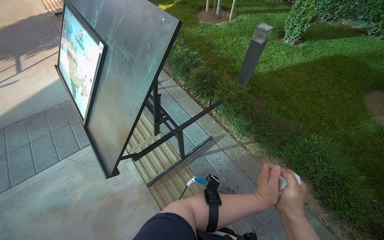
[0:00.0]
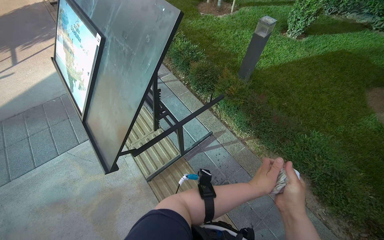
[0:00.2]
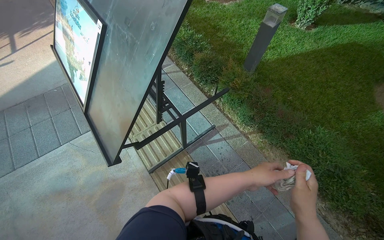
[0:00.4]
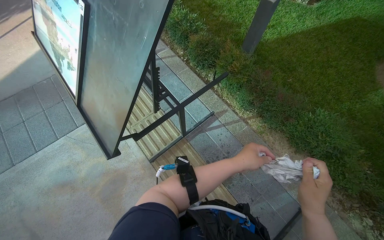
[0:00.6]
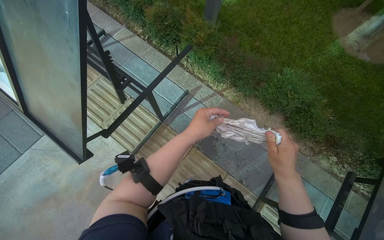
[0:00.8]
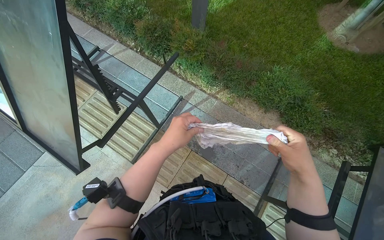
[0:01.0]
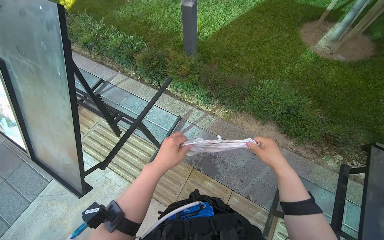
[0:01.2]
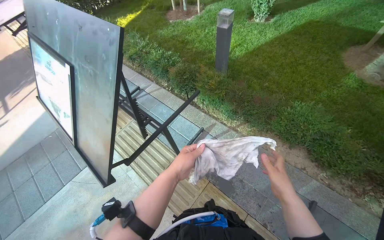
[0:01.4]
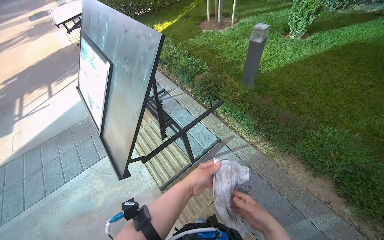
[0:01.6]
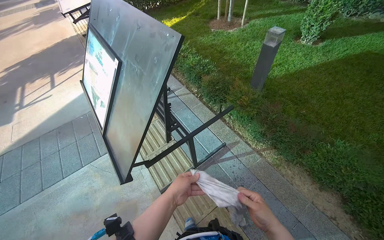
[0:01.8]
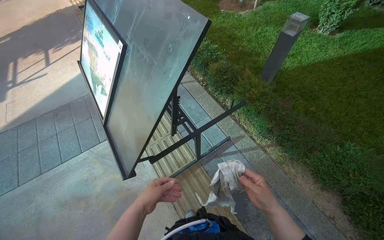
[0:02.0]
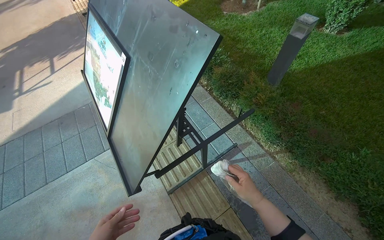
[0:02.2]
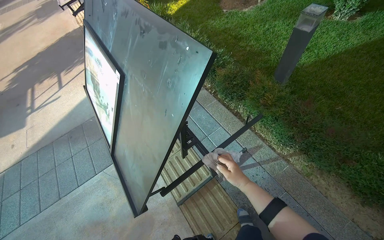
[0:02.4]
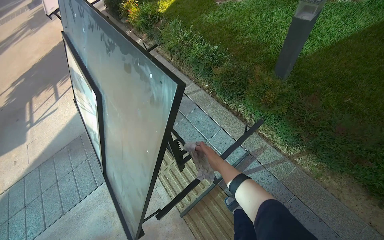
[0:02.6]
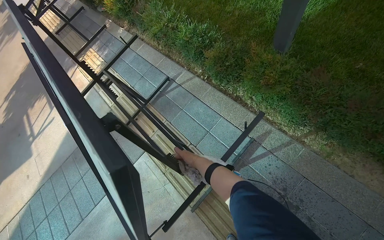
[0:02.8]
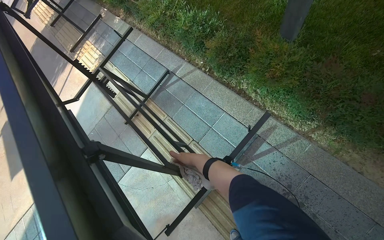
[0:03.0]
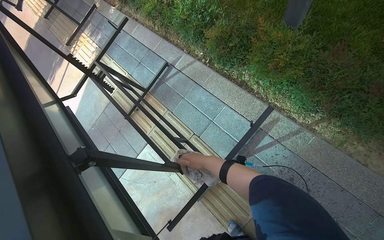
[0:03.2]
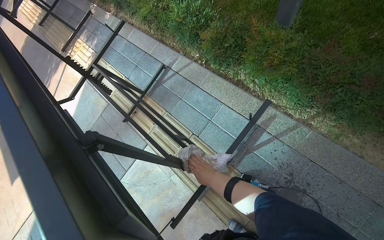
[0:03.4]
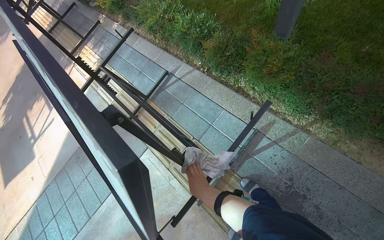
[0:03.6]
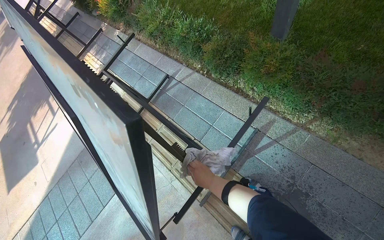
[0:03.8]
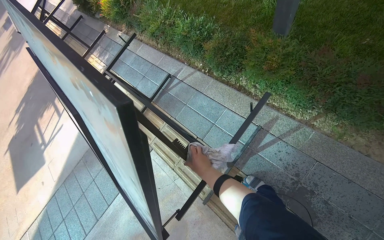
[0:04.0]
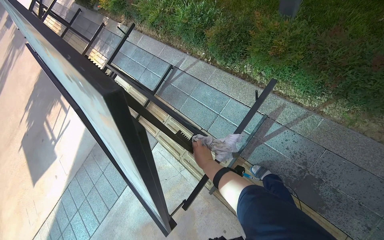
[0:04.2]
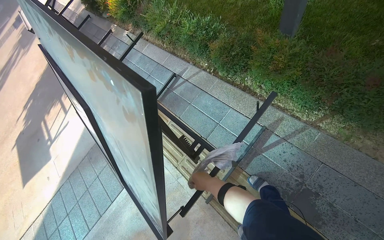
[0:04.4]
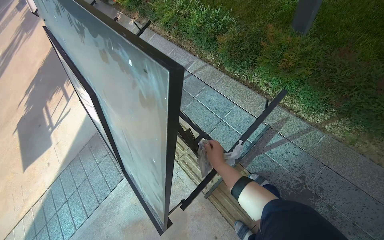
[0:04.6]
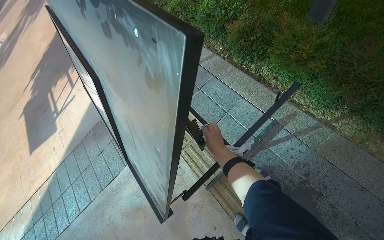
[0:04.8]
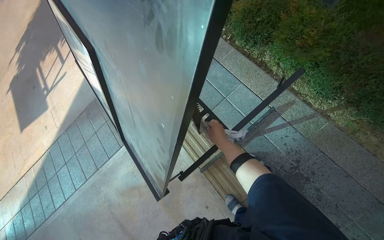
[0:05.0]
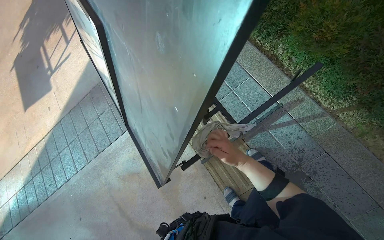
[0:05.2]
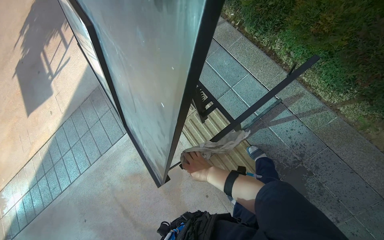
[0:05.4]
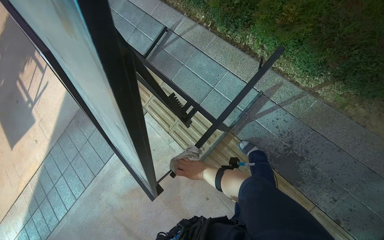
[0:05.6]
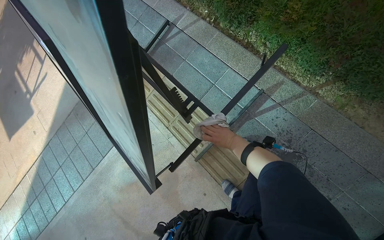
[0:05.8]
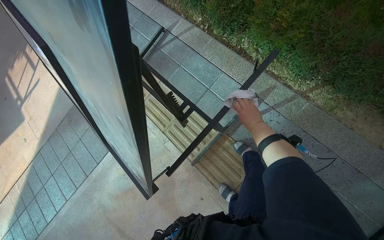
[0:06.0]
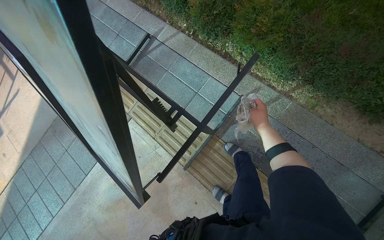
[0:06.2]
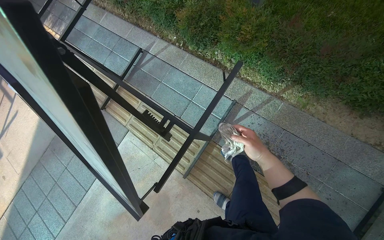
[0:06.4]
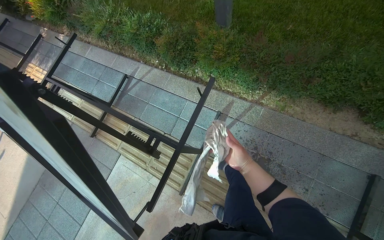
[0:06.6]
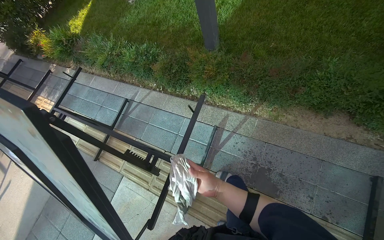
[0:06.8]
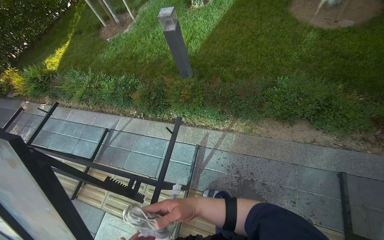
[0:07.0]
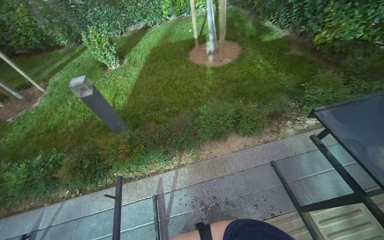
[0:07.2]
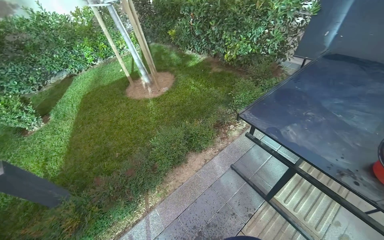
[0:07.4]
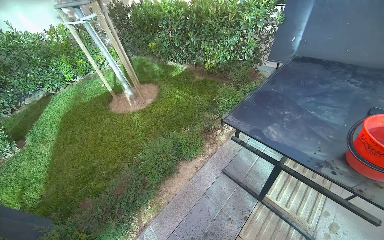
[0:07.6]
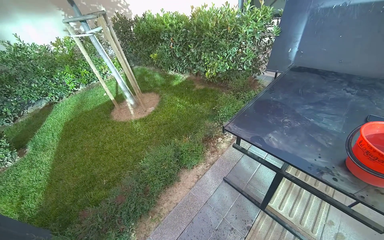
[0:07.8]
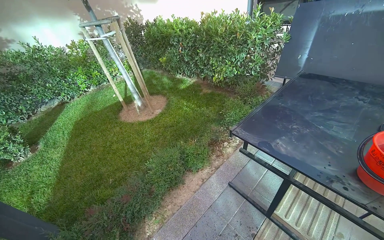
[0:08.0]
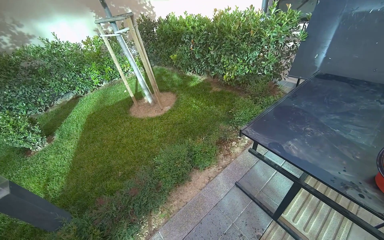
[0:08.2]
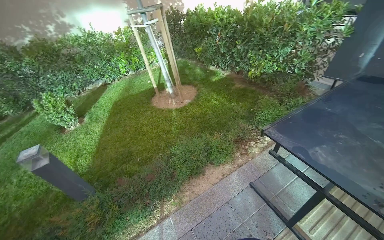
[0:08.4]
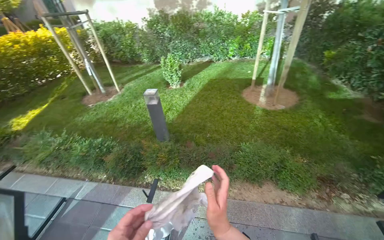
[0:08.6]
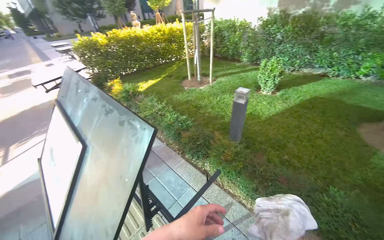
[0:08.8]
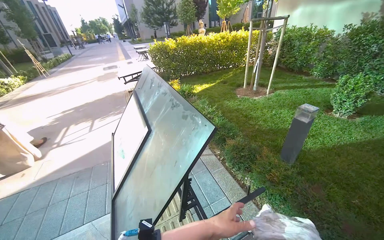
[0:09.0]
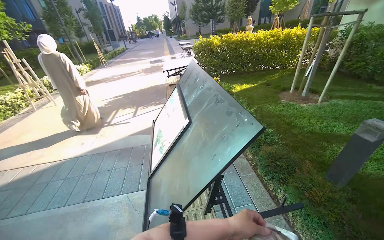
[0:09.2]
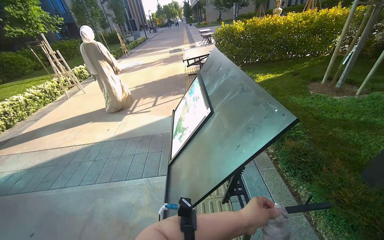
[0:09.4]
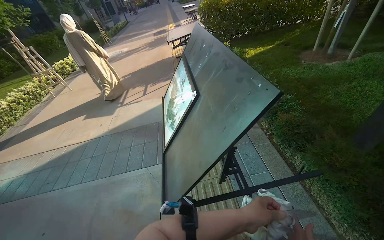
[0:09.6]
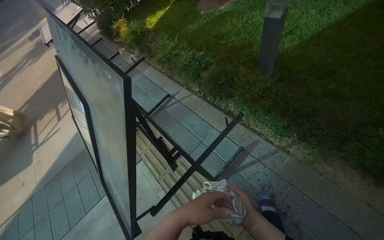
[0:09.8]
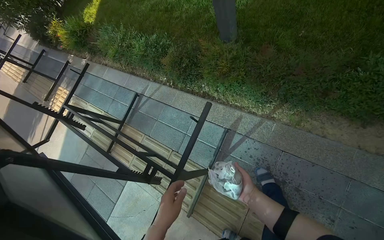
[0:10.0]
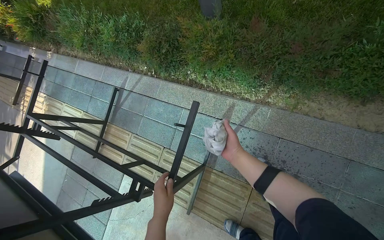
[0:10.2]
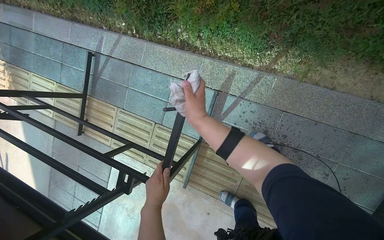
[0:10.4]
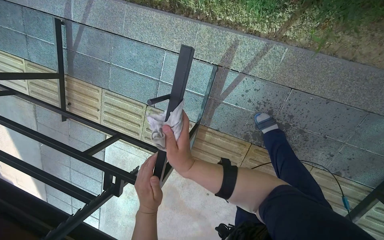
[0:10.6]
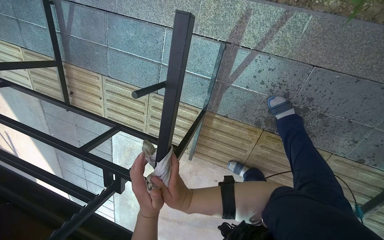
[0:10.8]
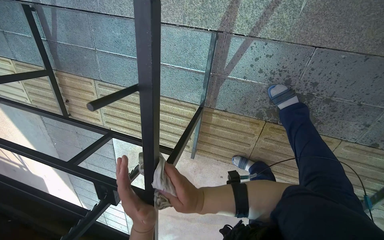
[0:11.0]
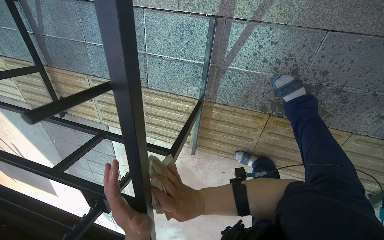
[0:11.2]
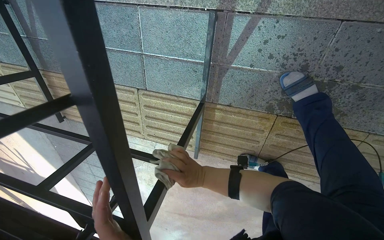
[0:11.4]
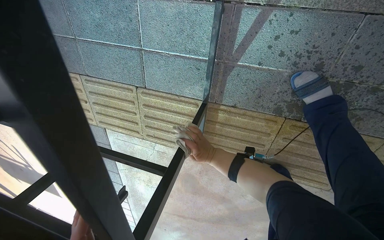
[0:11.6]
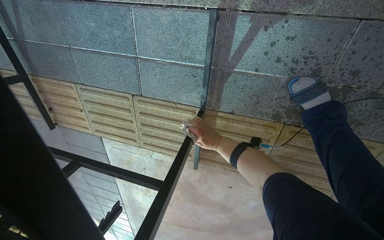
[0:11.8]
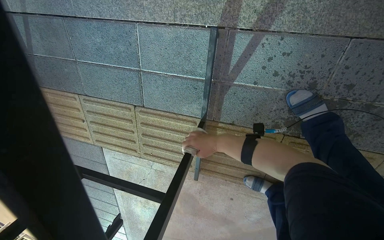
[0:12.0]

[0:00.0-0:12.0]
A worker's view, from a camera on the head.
Job: wiping surfaces.
The whole recording: Wiping table structure. The worker wipes the metal structure of a black table with a white cloth.
0:01.6 to 0:03.0: The head travels about 60 cm. The camera pitches downward, by about 20 degrees.
0:03.0 to 0:04.4: The right hand travels down the picture by approximately 20 cm.
0:04.4 to 0:06.0: The camera pitches downward, by some 10 degrees. The right hand moves up and down the picture over about 25 cm, changing direction 2 times.
0:06.0 to 0:07.6: The camera travels approximately 50 cm. The wearer's head swings about 85 degrees to the right. The wearer looks about 55 degrees further upward.
0:07.6 to 0:09.0: The wearer's head swings approximately 110 degrees to the left.
0:09.0 to 0:10.4: The head travels approximately 70 cm. The view tilts approximately 50 degrees downward. The scene rotates counterclockwise by roughly 55 degrees.
0:10.4 to 0:12.0: The camera travels approximately 40 cm. The view tilts some 15 degrees downward.

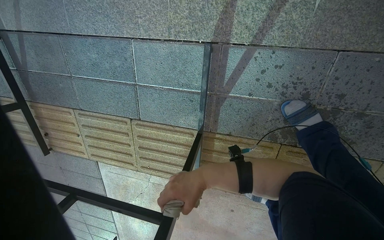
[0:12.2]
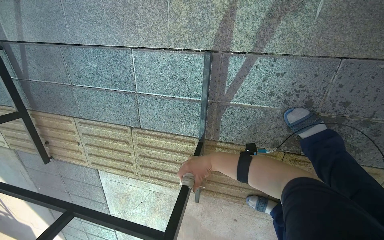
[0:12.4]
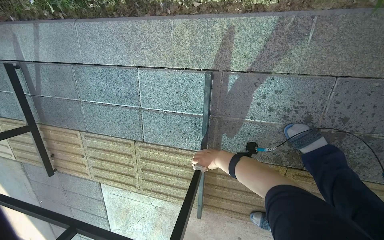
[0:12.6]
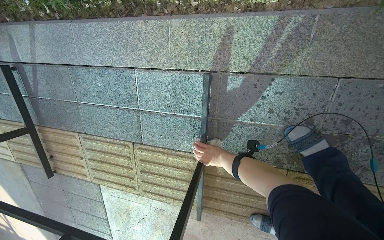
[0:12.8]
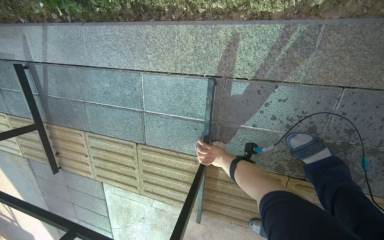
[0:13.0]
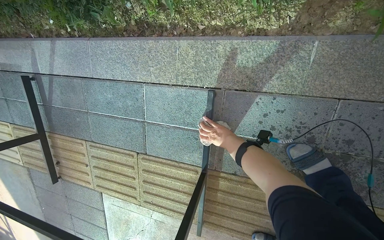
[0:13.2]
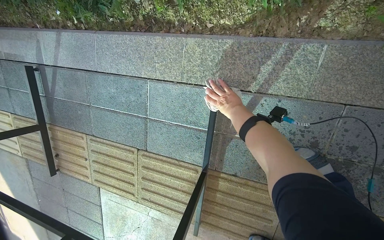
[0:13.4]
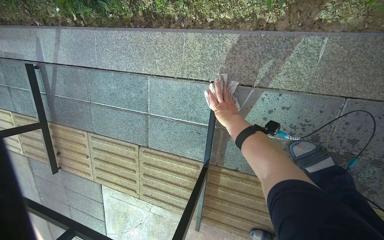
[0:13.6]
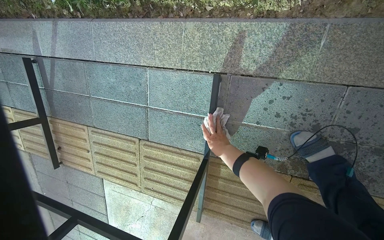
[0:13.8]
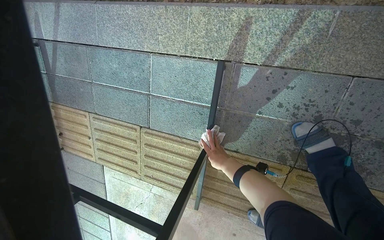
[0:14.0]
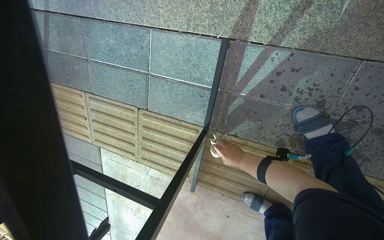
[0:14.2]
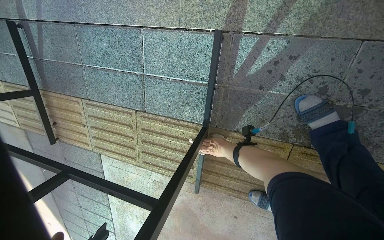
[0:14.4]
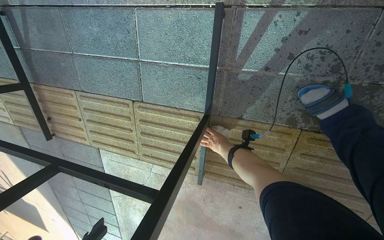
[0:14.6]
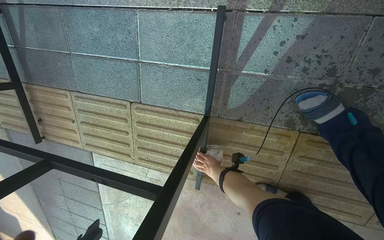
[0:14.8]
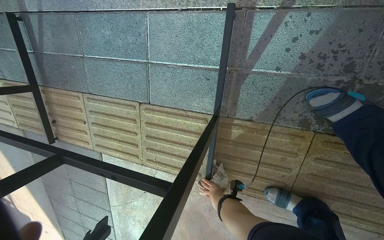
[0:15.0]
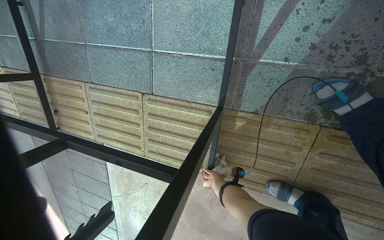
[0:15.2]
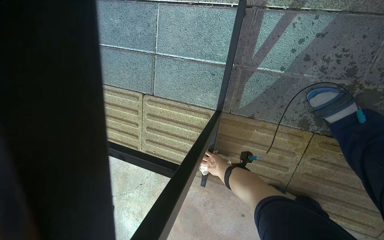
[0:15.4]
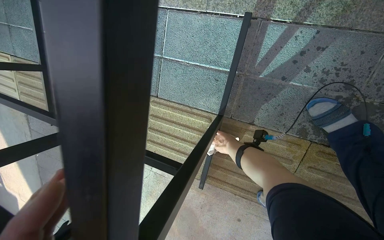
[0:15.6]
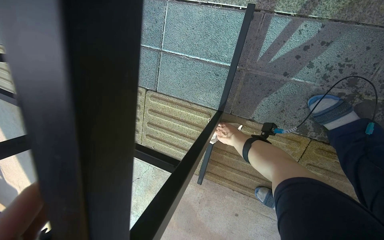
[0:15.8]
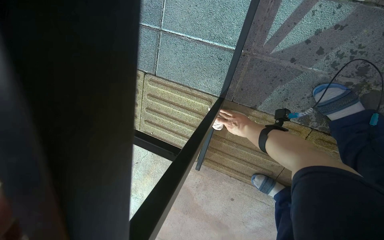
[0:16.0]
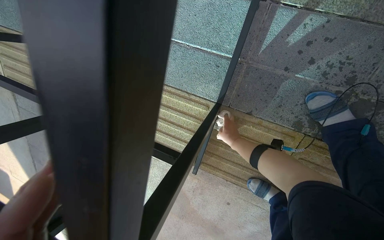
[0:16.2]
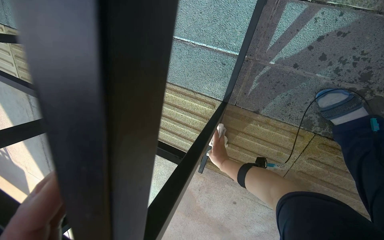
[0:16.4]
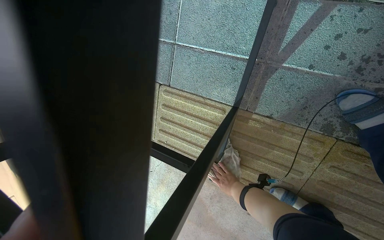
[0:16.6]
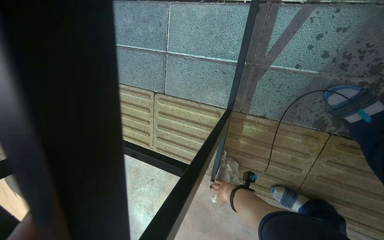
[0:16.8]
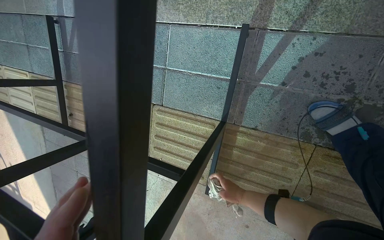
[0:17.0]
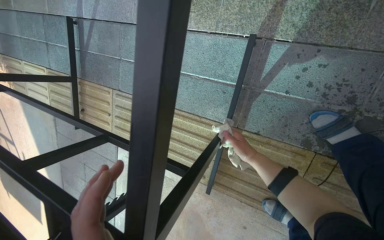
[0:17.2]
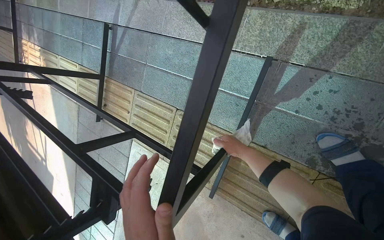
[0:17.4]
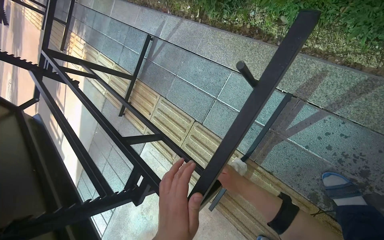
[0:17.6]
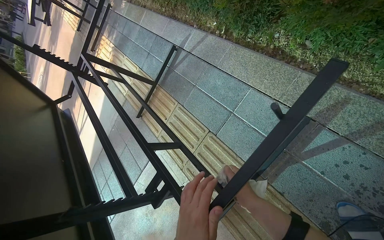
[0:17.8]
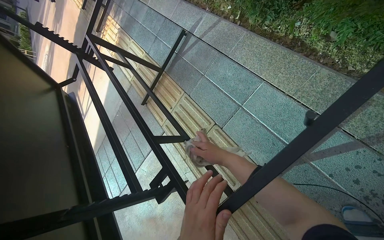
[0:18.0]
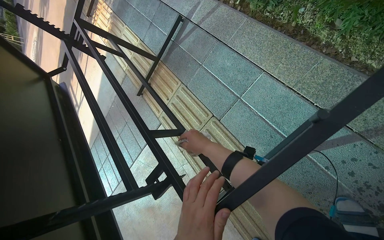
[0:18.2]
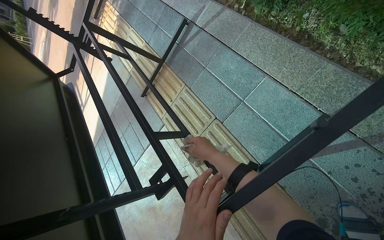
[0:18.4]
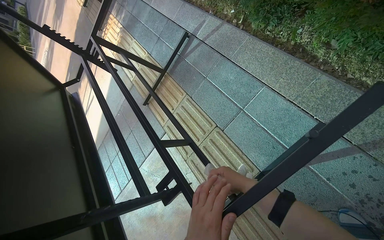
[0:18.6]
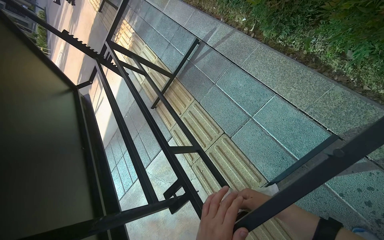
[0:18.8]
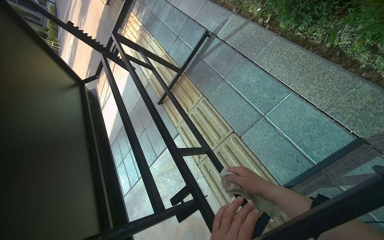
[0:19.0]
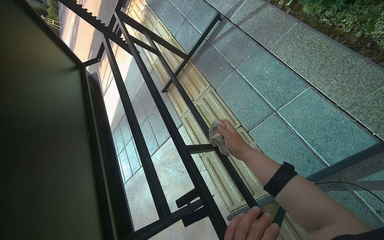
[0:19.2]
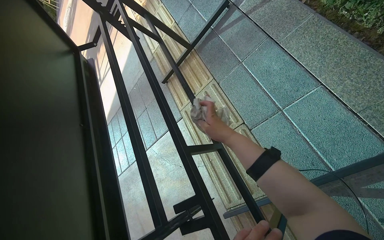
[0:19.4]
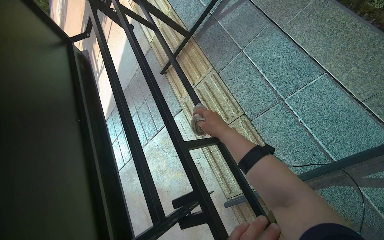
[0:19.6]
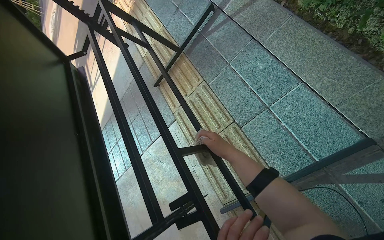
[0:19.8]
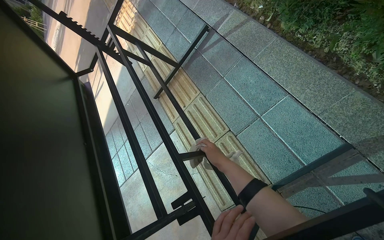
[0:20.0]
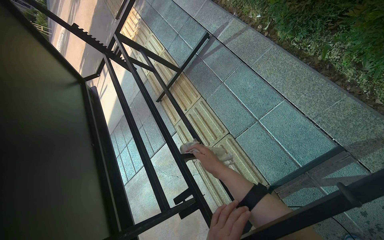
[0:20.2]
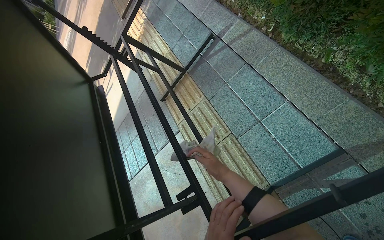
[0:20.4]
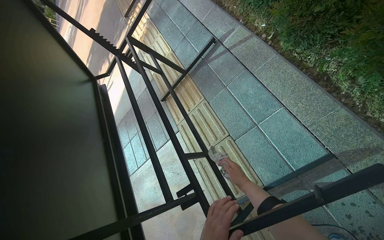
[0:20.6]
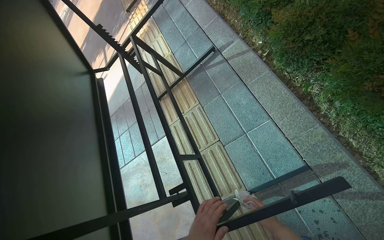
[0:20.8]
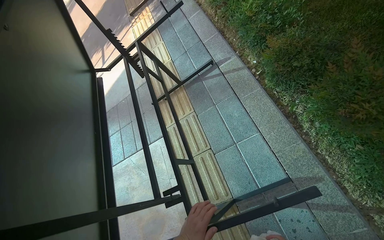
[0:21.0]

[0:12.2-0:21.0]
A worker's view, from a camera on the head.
Job: wiping surfaces.
The whole recording: Wiping table structure. The worker wipes the metal structure of a black table with a white cloth.
0:12.2 to 0:13.6: The right hand goes approximately 30 cm up the picture, and goes farther from the camera and returns, approximately 25 cm each way.
0:13.6 to 0:15.2: The right hand heads down the picture and farther from the camera, covering about 60 cm.
0:15.2 to 0:16.6: The right hand heads nearer to the camera, covering roughly 10 cm, and travels up the picture and back again, some 20 cm each way.
0:16.6 to 0:18.0: The head turns to the left by some 30 degrees.
0:18.0 to 0:19.6: The wearer looks about 10 degrees further downward.
